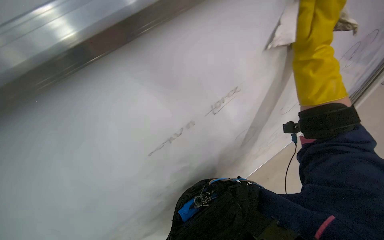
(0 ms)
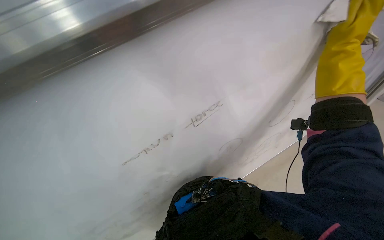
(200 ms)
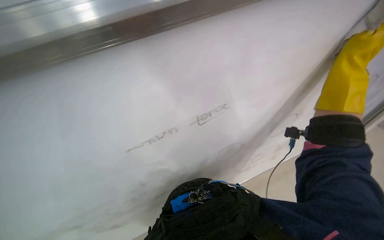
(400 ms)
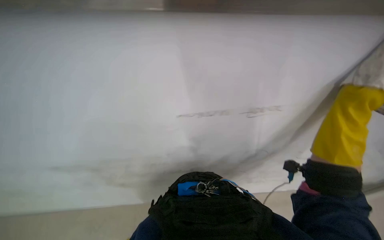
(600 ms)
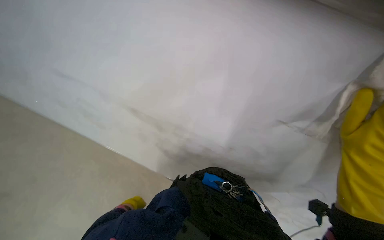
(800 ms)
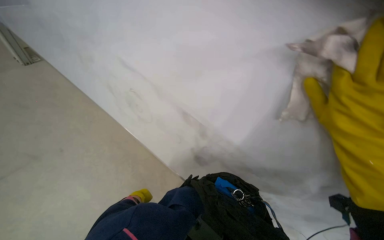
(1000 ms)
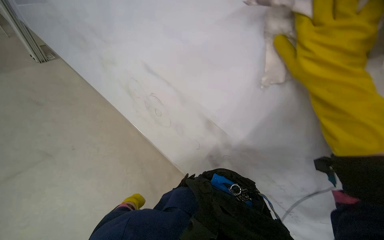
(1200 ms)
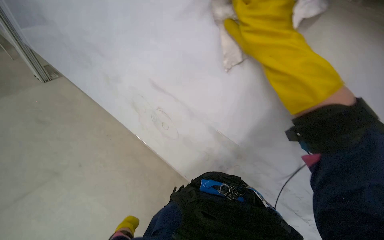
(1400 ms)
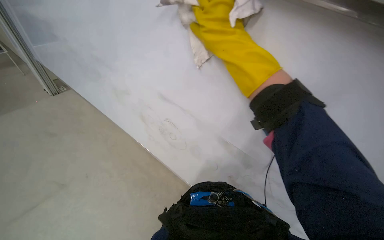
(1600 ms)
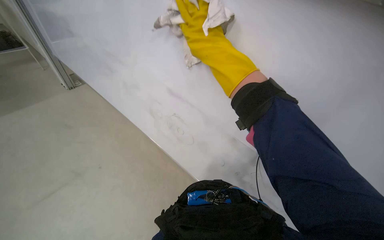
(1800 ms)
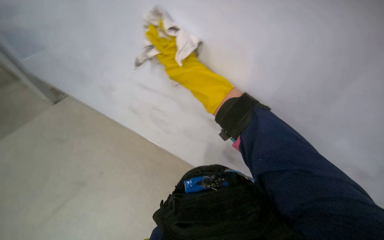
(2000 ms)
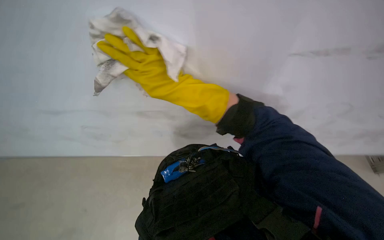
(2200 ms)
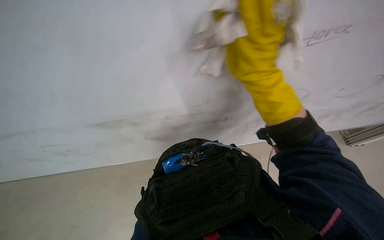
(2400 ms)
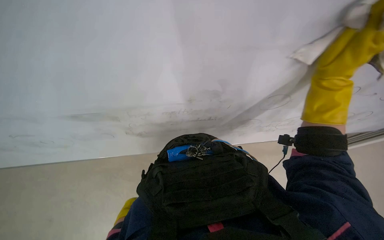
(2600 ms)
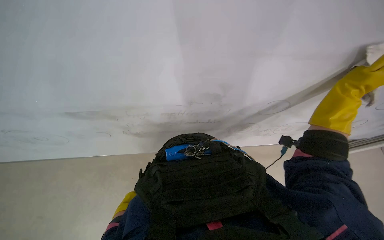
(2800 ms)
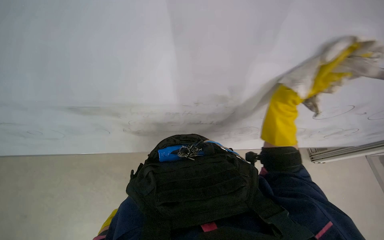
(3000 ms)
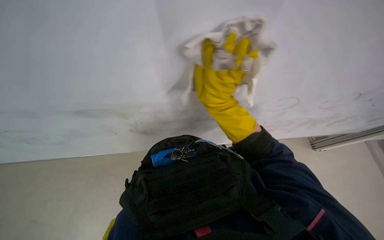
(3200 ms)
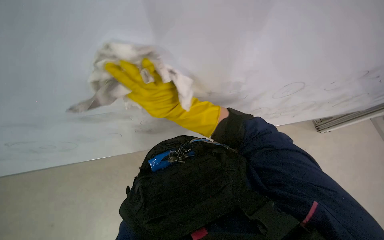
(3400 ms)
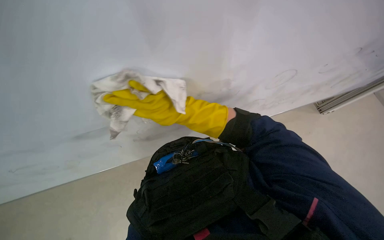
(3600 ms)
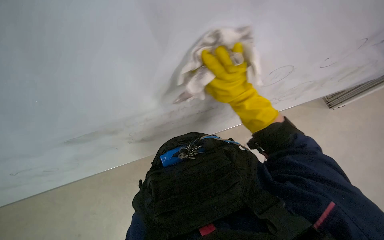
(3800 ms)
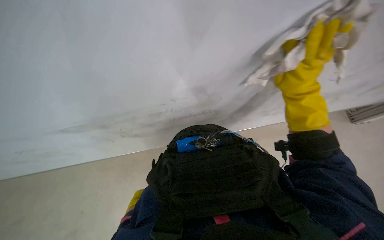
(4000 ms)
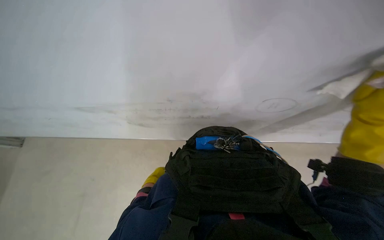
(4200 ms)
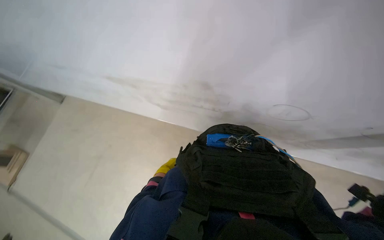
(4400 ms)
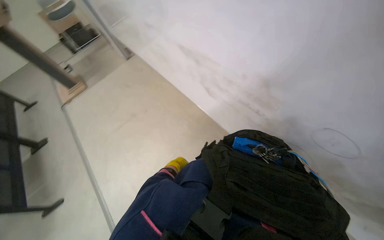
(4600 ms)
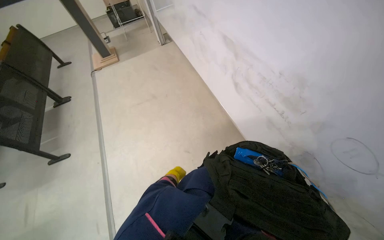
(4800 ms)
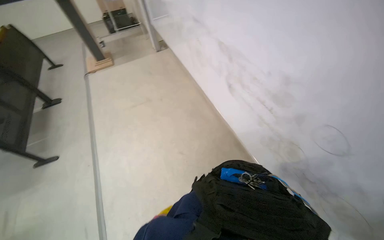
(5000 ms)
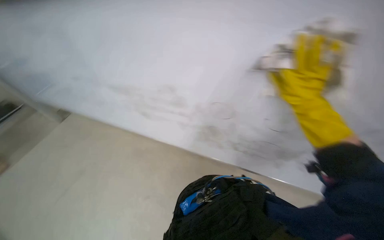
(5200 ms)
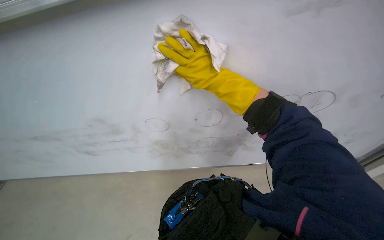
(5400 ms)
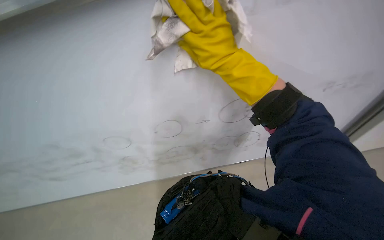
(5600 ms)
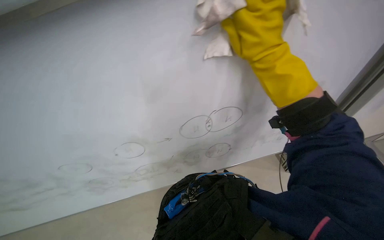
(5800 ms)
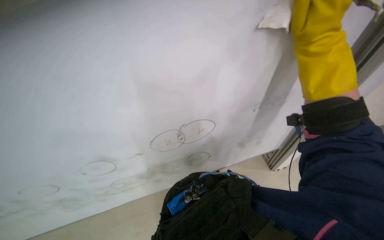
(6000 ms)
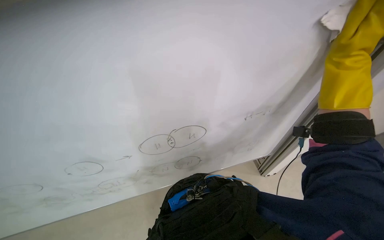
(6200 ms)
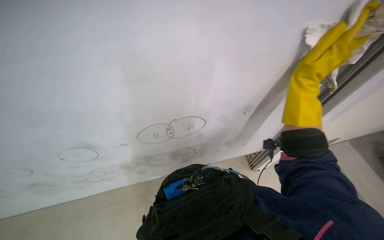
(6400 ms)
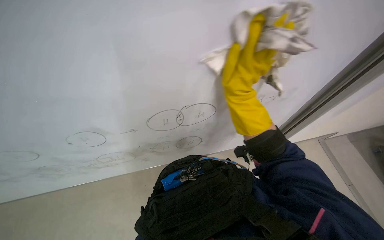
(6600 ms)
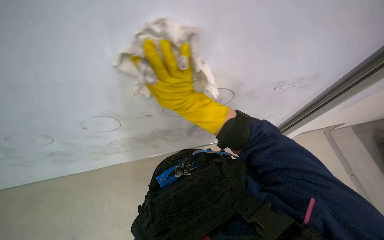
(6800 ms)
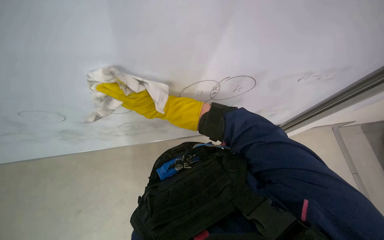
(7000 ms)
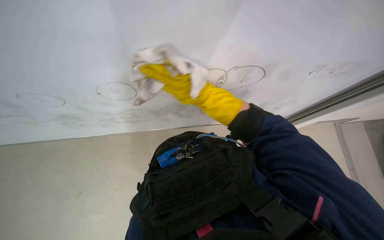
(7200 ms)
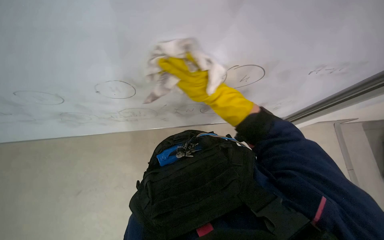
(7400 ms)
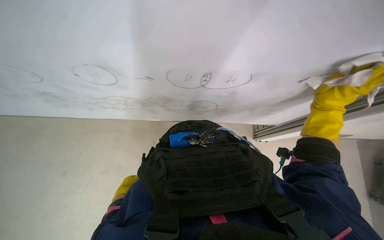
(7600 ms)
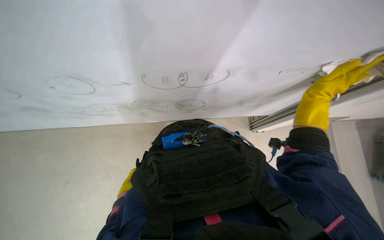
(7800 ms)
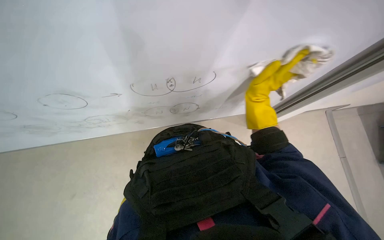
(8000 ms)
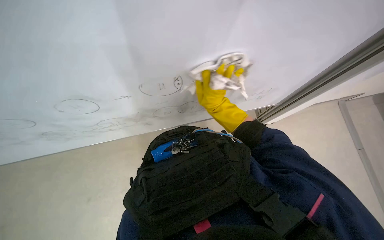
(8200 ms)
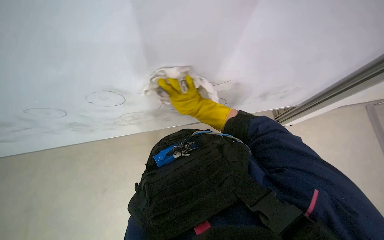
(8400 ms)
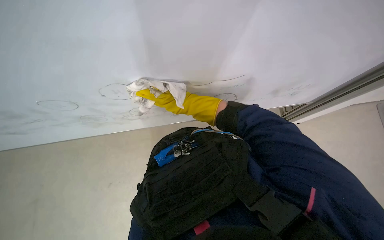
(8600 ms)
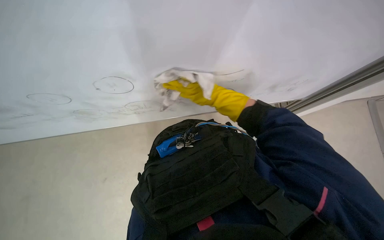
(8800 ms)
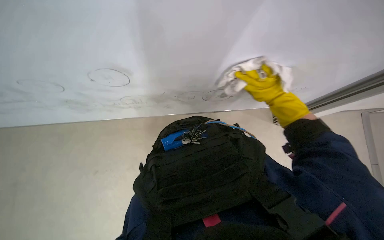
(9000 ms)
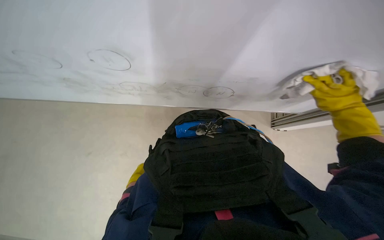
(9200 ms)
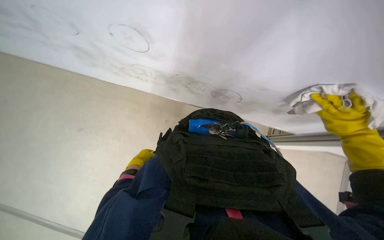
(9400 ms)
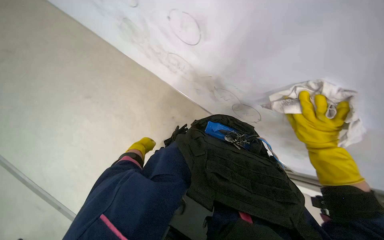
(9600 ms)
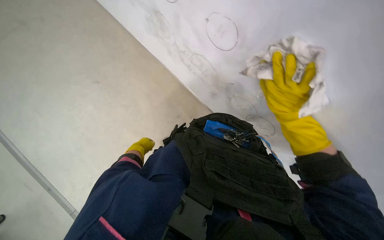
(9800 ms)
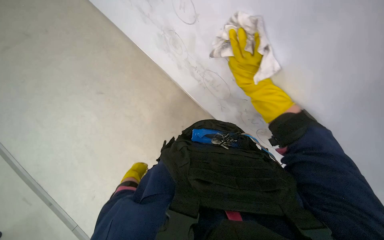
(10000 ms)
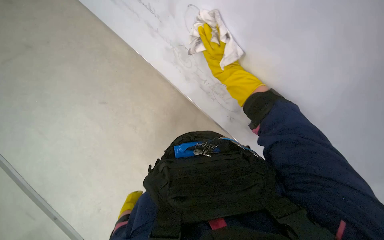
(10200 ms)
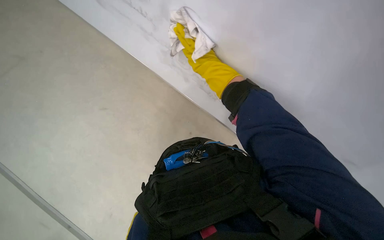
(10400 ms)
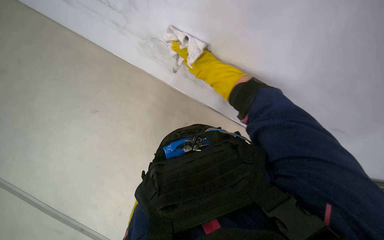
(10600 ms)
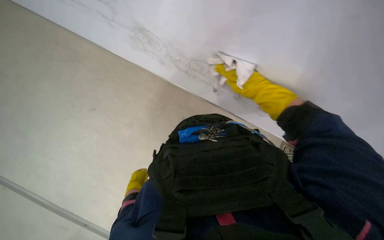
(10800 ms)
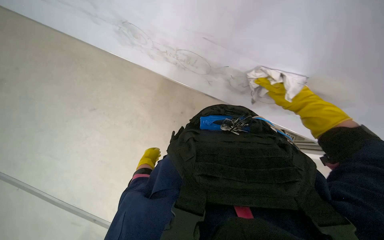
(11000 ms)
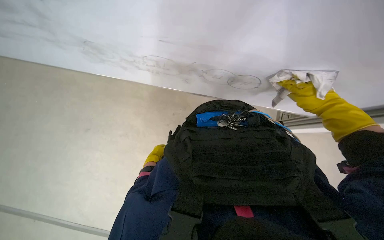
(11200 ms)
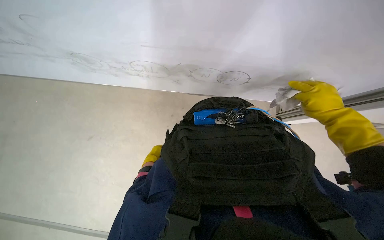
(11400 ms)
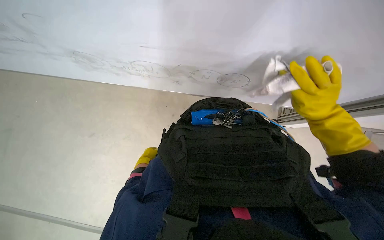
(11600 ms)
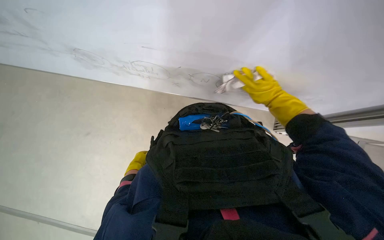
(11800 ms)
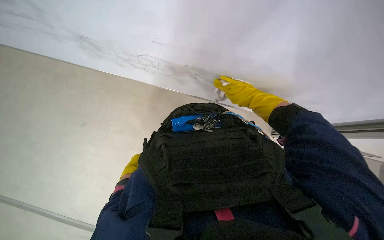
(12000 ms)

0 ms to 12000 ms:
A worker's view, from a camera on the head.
Job: wiping surfaces.
The whole recording: Wiping a large whiteboard. The worker wipes a large whiteboard with a cloth.
0 ms to 1600 ms: The scene turns roughly 30 degrees clockwise in the picture.
3000 ms to 4400 ms: The view swings roughly 15 degrees to the left.
4400 ms to 6000 ms: The camera is aimed roughly 40 degrees further to the right.
6000 ms to 7600 ms: The view tips downward by approximately 25 degrees. The right hand moves left and right over some 60 cm, changing direction 2 times.
7600 ms to 9000 ms: The right hand swings left and right, some 35 cm each way, with 2 reversals.
10400 ms to 12000 ms: The view tilts approximately 15 degrees downward.

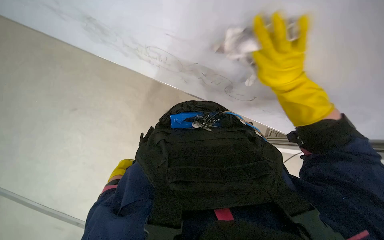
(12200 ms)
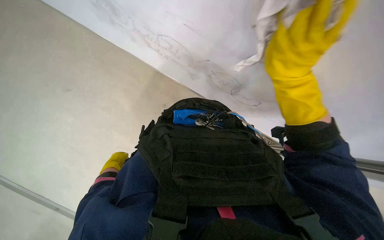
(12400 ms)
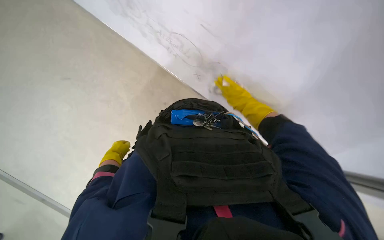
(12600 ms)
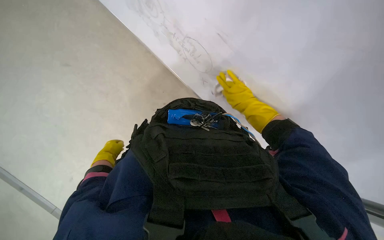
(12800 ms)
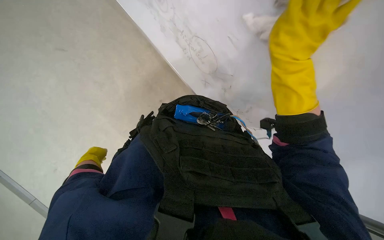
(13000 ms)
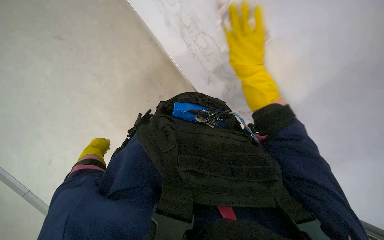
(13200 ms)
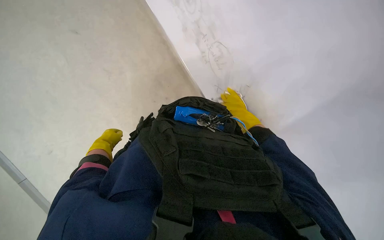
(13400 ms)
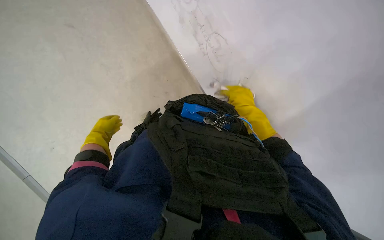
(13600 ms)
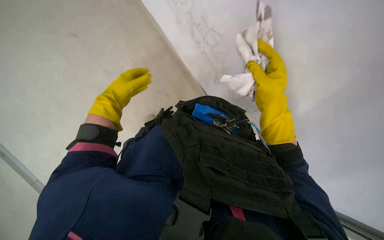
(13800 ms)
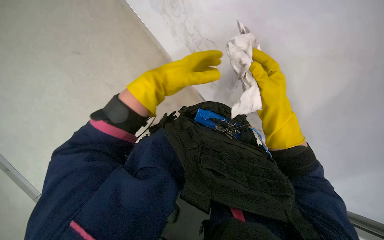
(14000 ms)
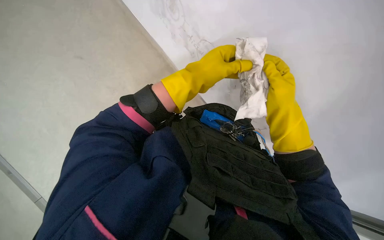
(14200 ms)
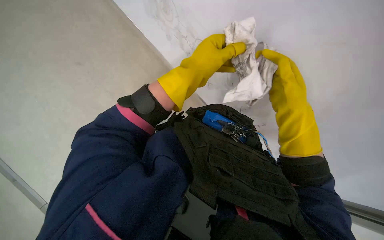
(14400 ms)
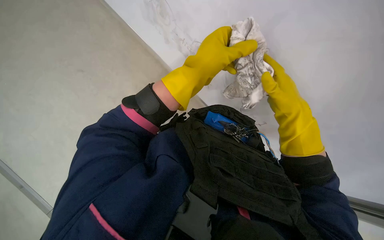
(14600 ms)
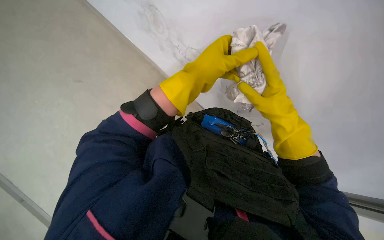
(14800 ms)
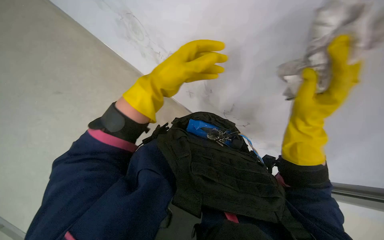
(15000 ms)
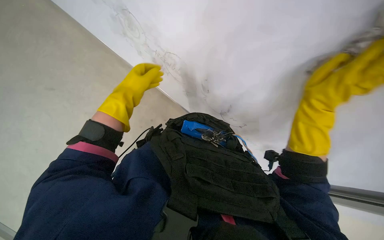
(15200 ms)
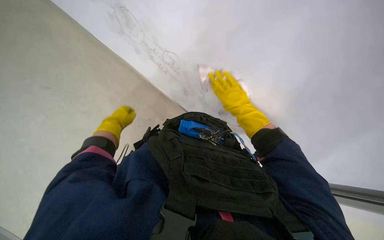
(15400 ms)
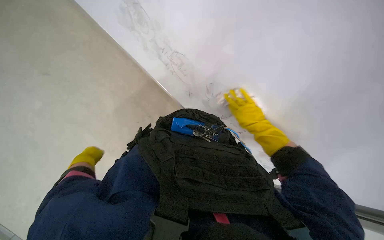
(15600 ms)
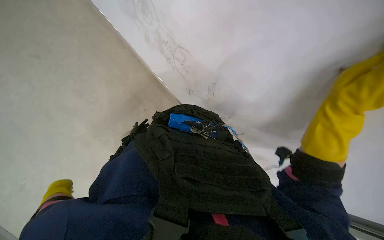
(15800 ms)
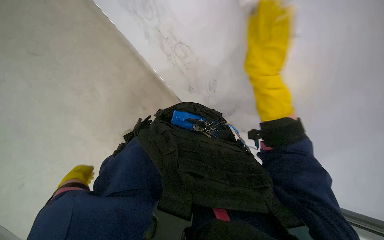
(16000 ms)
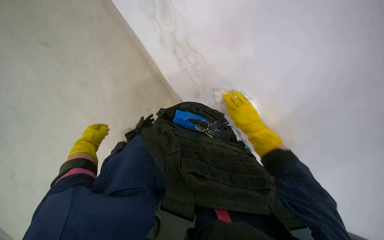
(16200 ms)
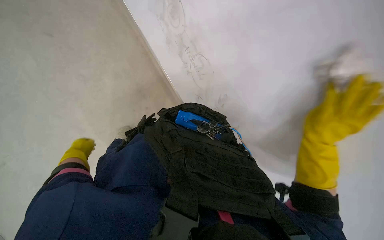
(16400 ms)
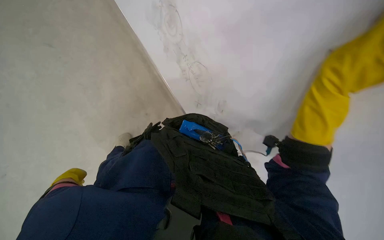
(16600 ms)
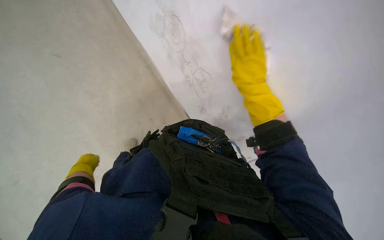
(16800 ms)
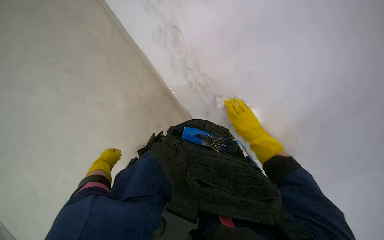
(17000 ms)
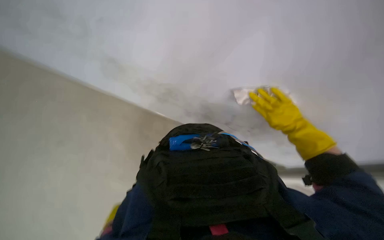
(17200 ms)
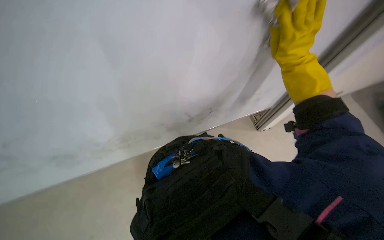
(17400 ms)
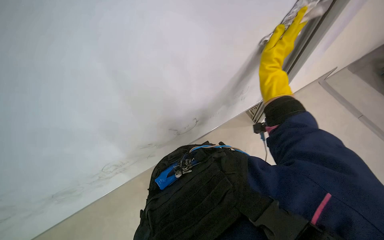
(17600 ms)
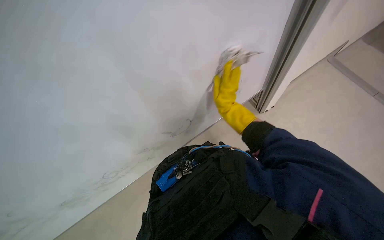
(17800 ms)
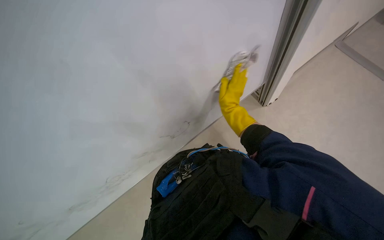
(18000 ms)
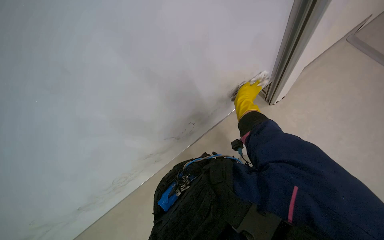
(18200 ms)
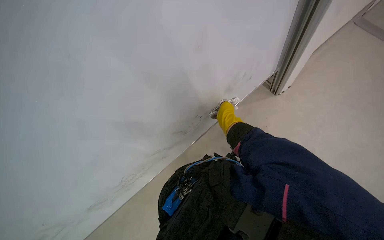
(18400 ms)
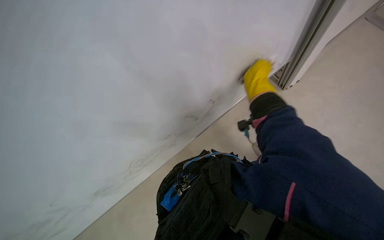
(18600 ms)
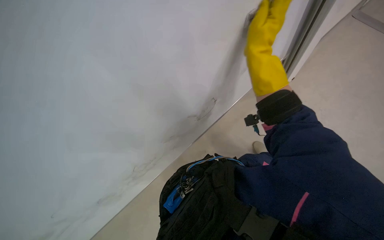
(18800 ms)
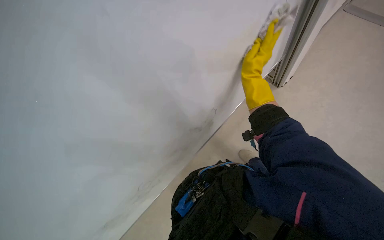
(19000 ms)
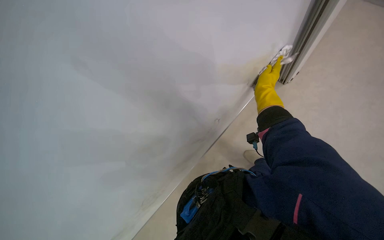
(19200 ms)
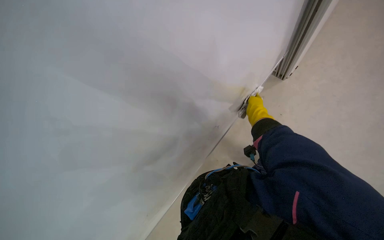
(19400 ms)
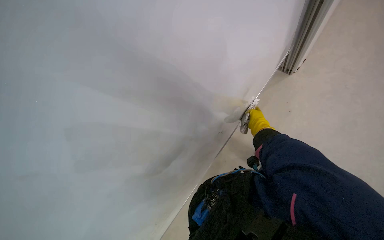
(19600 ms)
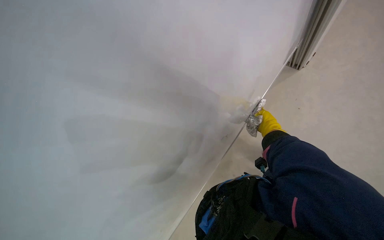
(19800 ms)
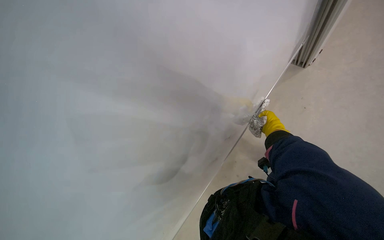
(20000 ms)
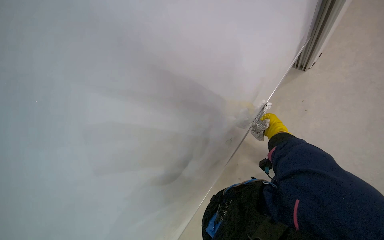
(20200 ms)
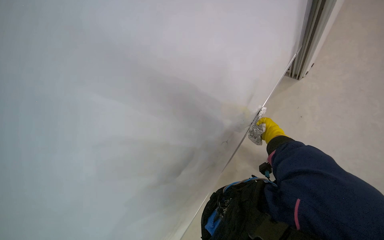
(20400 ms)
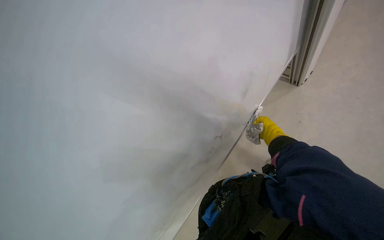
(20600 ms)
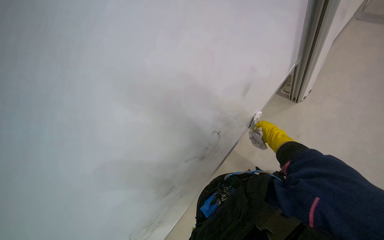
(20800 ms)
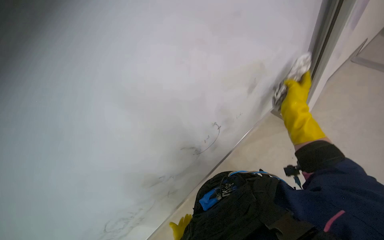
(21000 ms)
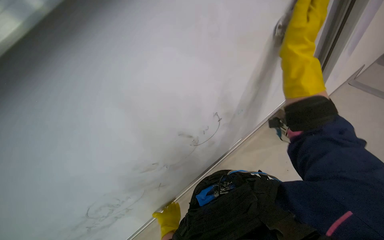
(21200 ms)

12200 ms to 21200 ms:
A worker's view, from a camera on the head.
Job: wiping surfaces.
The whole recording: Wiping a large whiteboard. The worker wipes a large whiteboard with a cloth.
12200 ms to 13800 ms: The right hand swings nearer and farther, approximately 30 cm each way, with 3 reversals, while the left hand is displaced up the picture by roughly 15 cm.
13800 ms to 15200 ms: The right hand heads nearer to the camera and to the right, covering roughly 20 cm, while the left hand moves approximately 25 cm to the right and comes back.
15200 ms to 16600 ms: The left hand is displaced down the picture and to the left by approximately 30 cm.
18200 ms to 19800 ms: The view pans to the left by about 20 degrees. The right hand travels nearer to the camera and back again, some 20 cm each way.
19800 ms to 21200 ms: The view tilts roughly 15 degrees upward.
